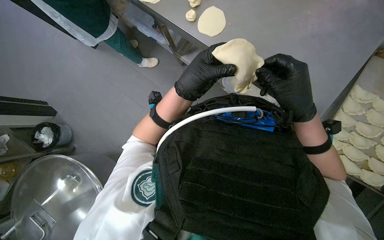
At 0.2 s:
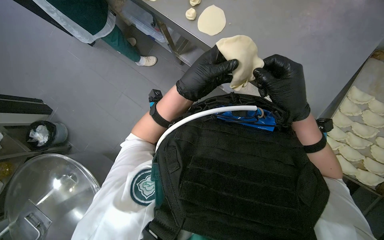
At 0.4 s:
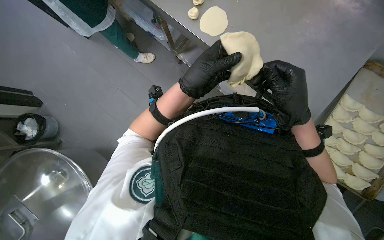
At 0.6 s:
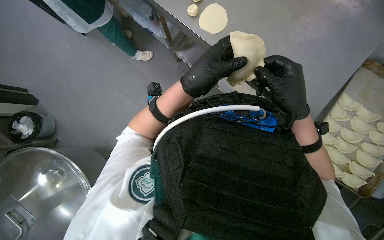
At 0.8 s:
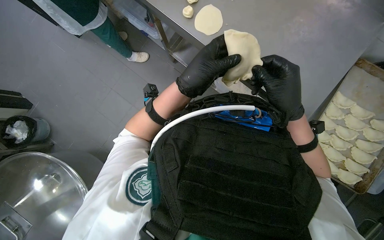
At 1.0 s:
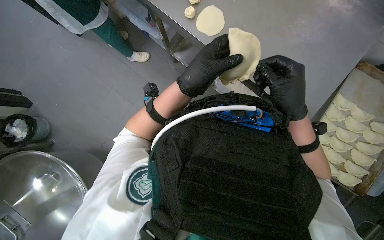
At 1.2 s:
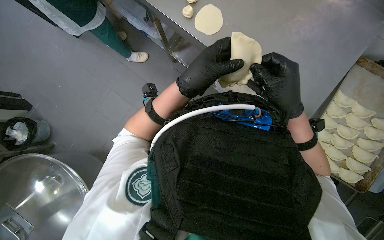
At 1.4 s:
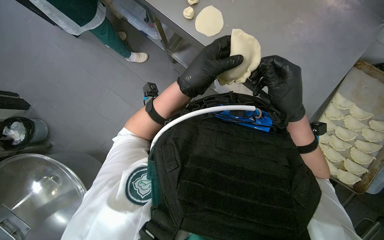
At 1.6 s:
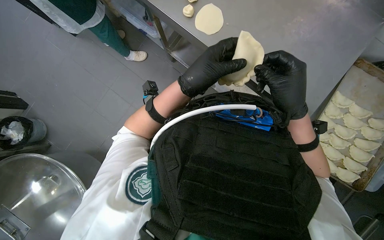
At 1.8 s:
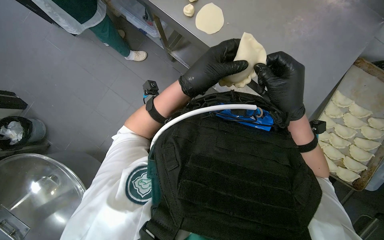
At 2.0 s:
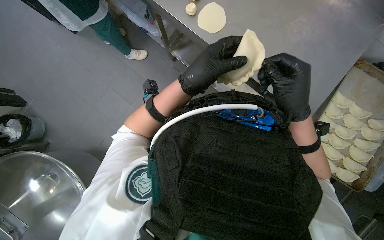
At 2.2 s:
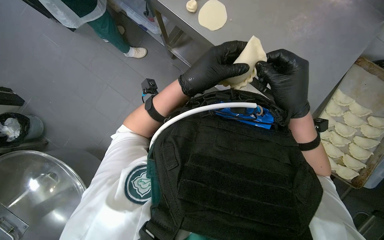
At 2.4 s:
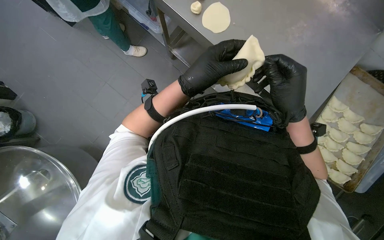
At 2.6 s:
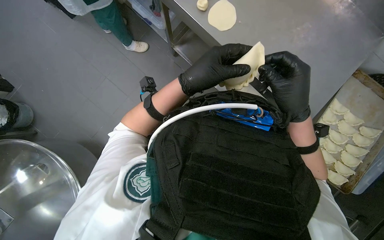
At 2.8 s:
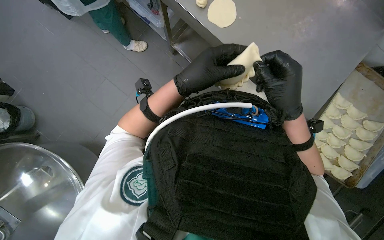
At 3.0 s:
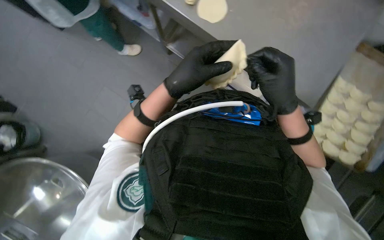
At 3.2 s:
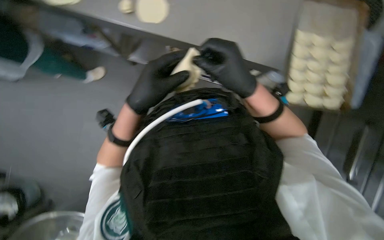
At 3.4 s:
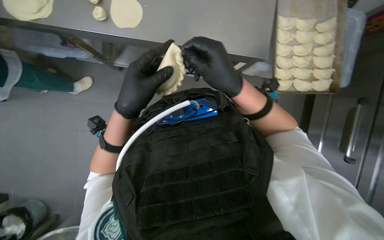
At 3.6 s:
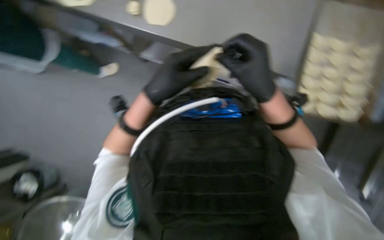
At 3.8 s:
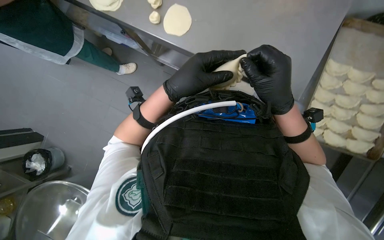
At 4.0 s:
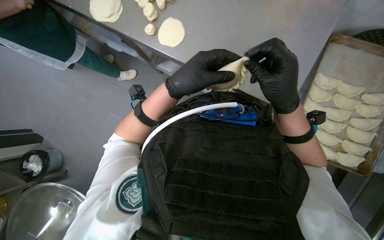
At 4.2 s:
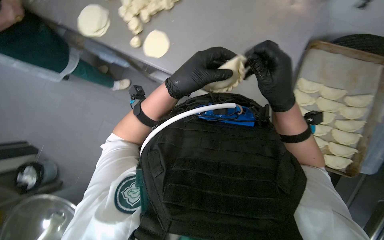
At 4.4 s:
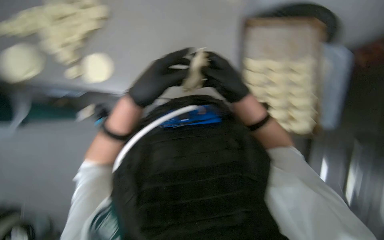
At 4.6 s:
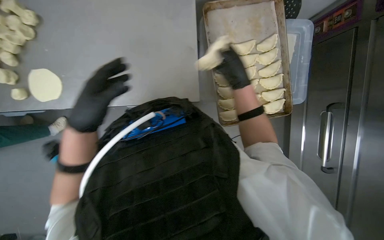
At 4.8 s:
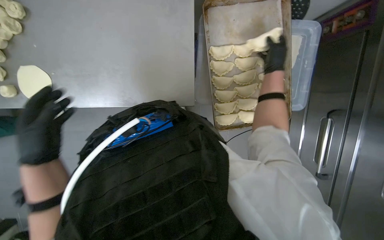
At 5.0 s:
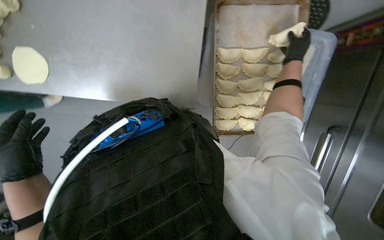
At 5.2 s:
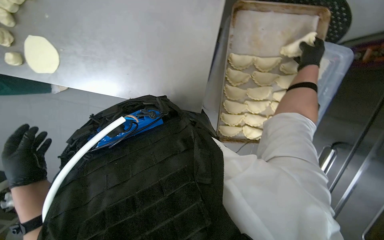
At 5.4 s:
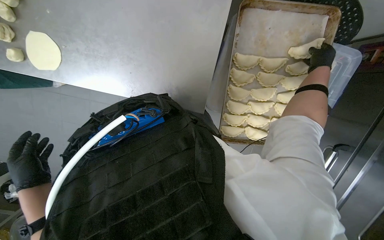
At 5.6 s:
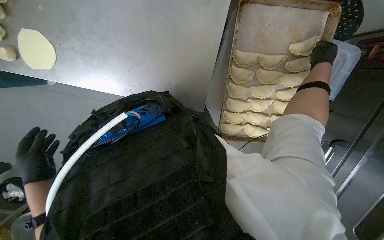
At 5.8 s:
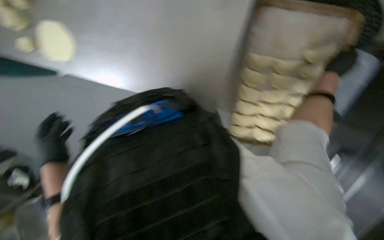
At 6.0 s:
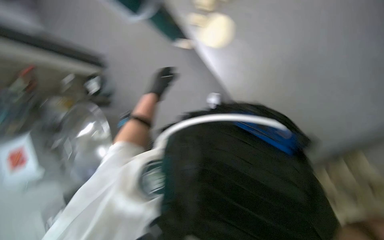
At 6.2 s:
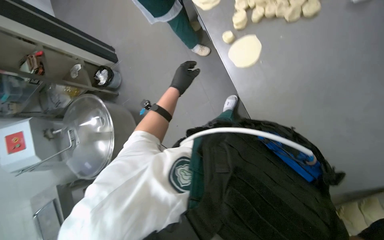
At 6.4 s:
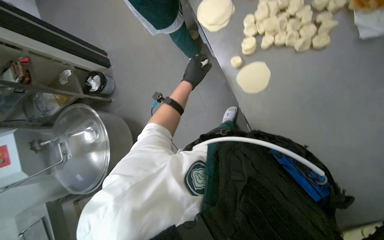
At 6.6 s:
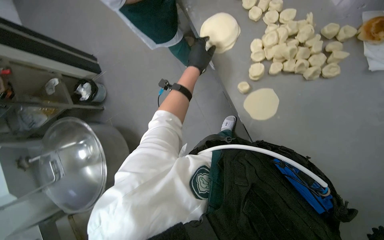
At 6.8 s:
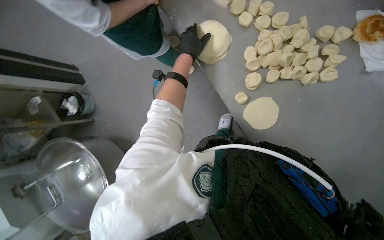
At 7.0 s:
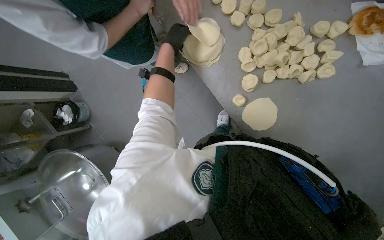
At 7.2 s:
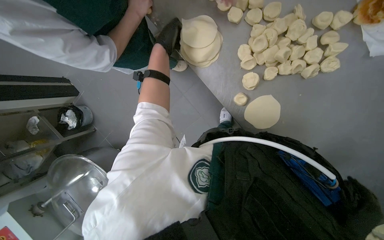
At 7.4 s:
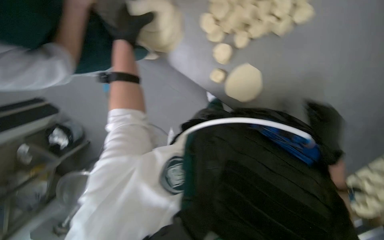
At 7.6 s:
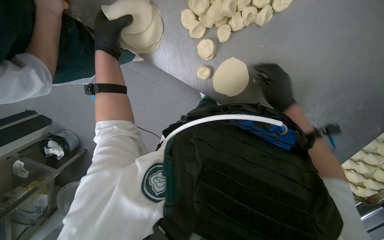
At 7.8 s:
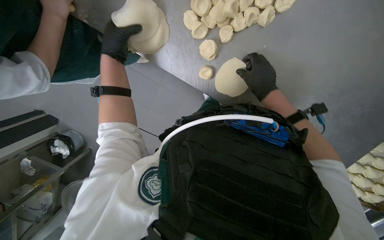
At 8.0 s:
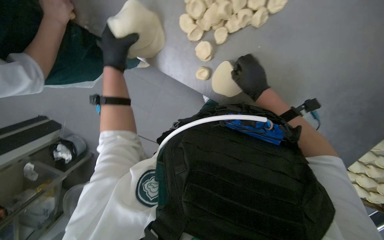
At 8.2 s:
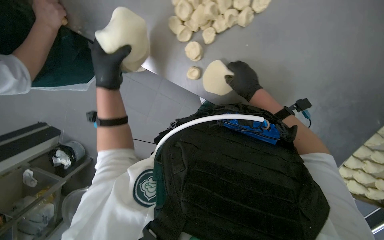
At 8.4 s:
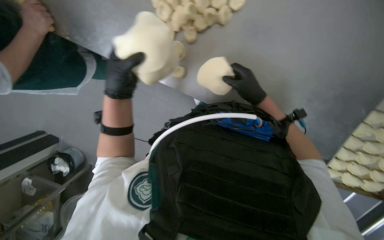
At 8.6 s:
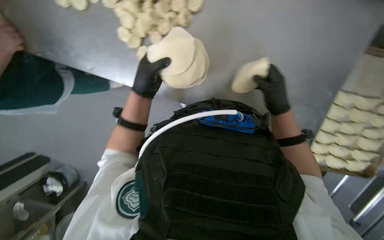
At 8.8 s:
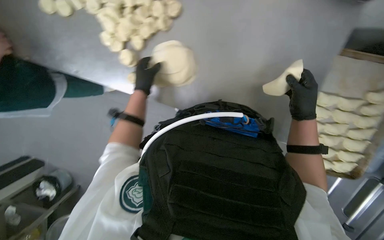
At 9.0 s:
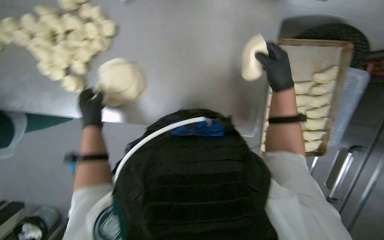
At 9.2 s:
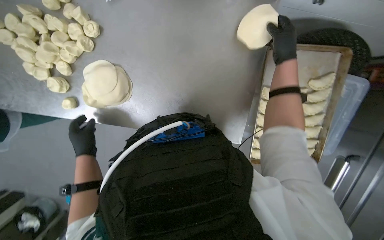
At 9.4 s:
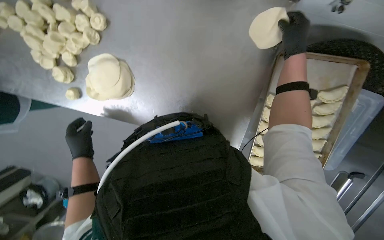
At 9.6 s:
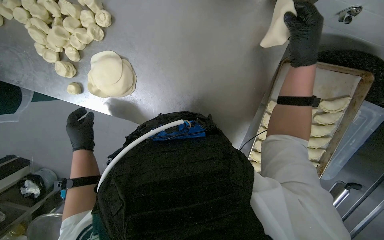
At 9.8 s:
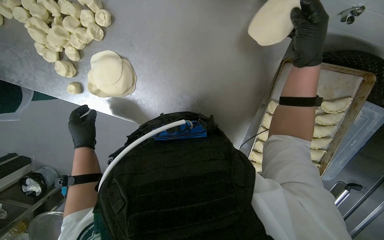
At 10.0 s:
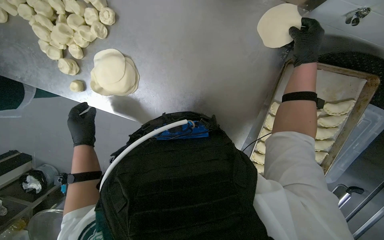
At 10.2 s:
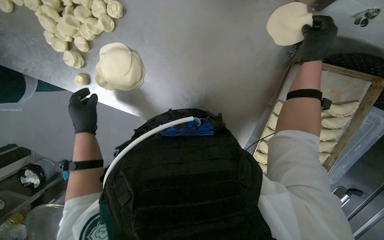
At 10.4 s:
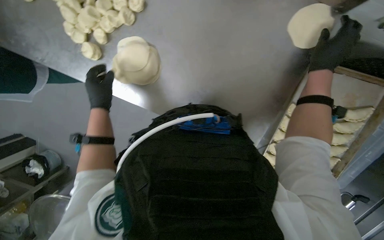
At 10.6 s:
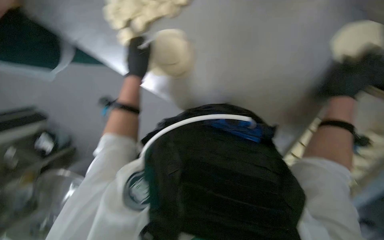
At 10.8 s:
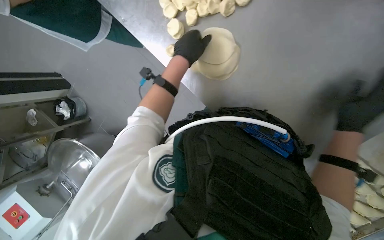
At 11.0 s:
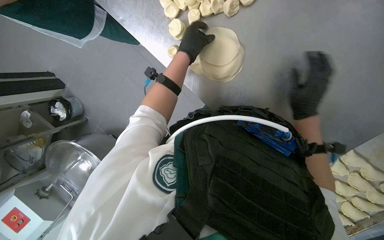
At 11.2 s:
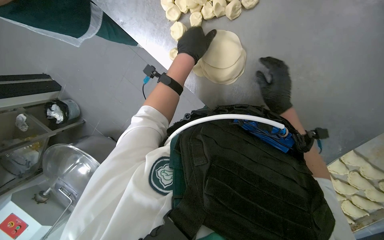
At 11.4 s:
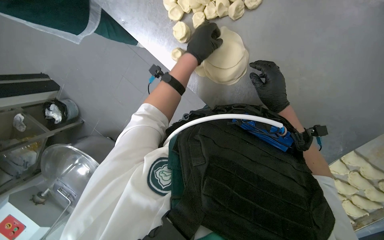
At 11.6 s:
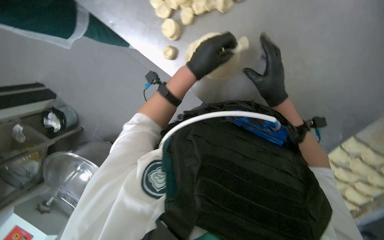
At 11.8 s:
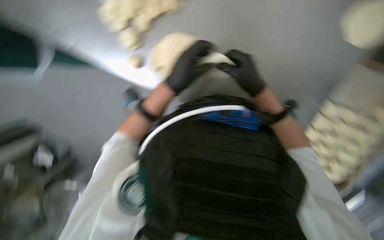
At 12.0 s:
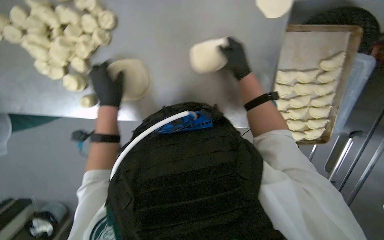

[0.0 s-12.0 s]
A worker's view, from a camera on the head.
Job: preparing food.
The whole recording: Preparing meat-filled dough. The worker fills dough circles with meat and crimps the edges to form pastries, then places them on a baking tray.
0.0 to 3.0 s: The hands stay close to where they were, moving slightly.
4.4 to 6.0 s: The view tilts some 15 degrees downward.
6.0 to 7.6 s: The head rotates roughly 40 degrees to the right. The wearer looks approximately 15 degrees further downward.
7.6 to 9.0 s: The left hand heads farther from the camera, covering approximately 15 cm.
9.0 to 10.4 s: The left hand moves approximately 15 cm down the picture and comes back. The right hand is displaced up the picture and to the right by some 20 cm.

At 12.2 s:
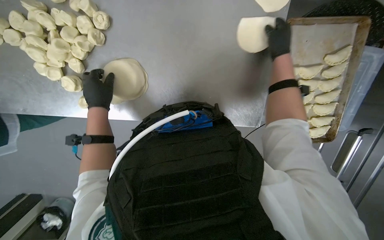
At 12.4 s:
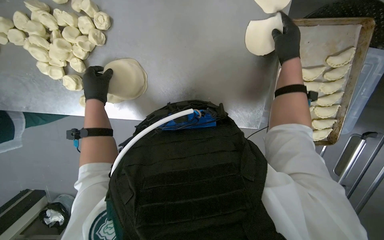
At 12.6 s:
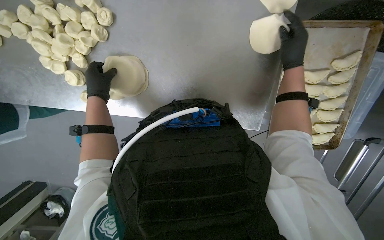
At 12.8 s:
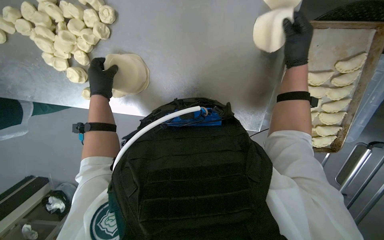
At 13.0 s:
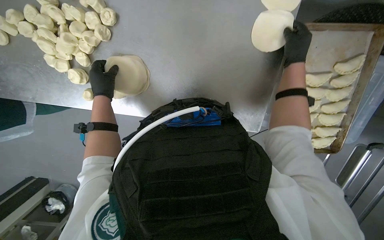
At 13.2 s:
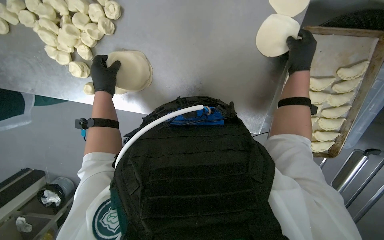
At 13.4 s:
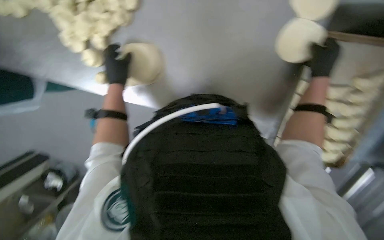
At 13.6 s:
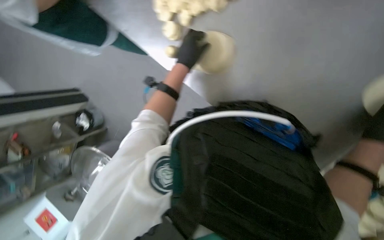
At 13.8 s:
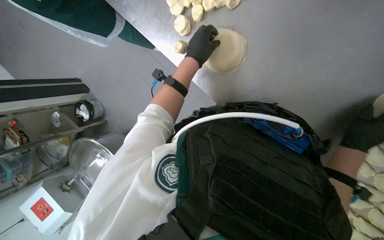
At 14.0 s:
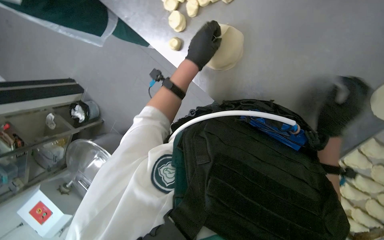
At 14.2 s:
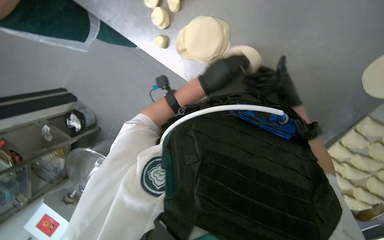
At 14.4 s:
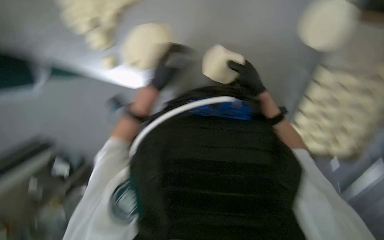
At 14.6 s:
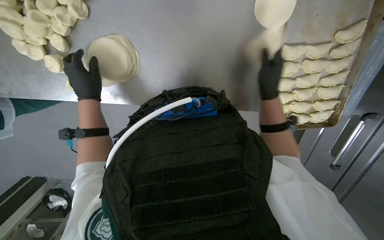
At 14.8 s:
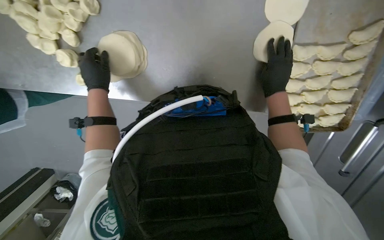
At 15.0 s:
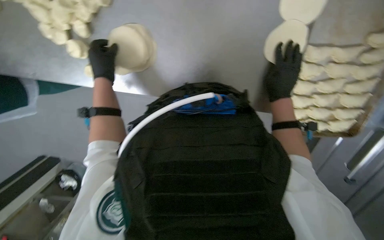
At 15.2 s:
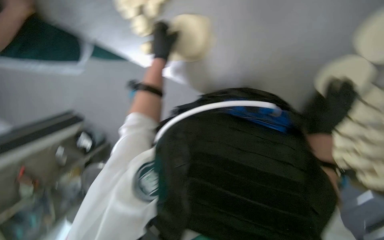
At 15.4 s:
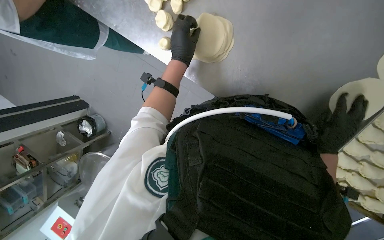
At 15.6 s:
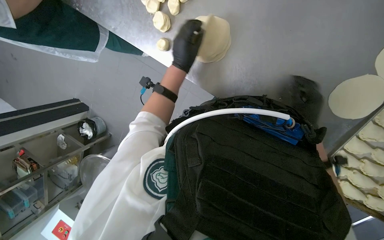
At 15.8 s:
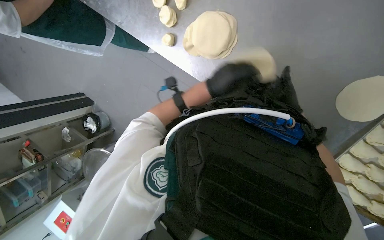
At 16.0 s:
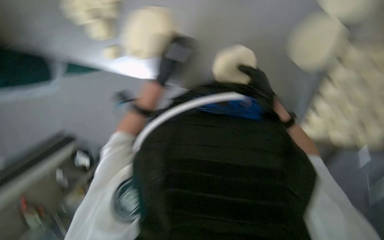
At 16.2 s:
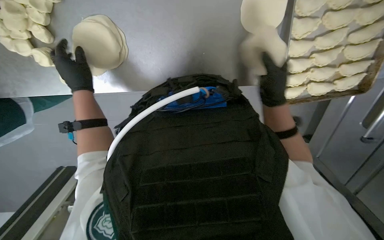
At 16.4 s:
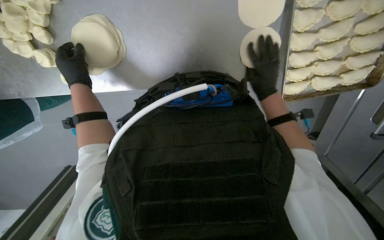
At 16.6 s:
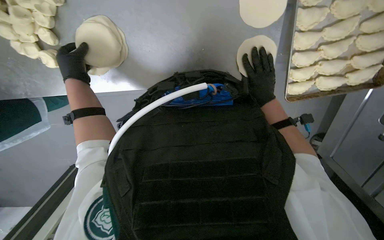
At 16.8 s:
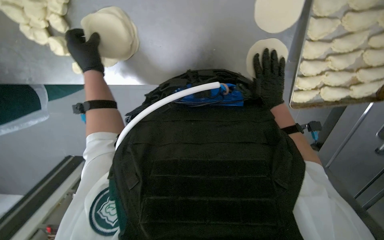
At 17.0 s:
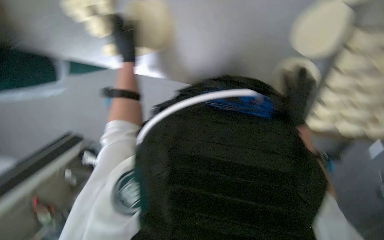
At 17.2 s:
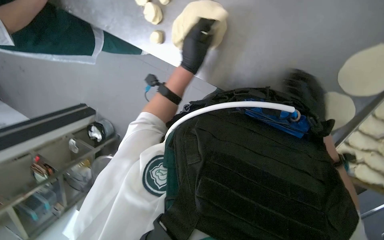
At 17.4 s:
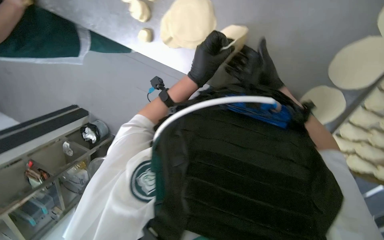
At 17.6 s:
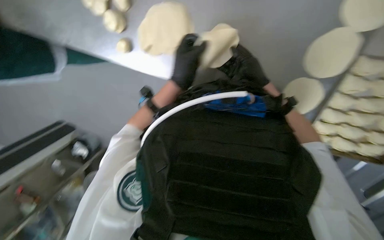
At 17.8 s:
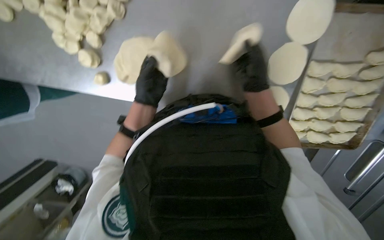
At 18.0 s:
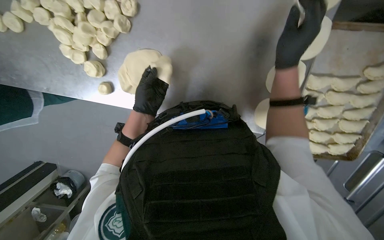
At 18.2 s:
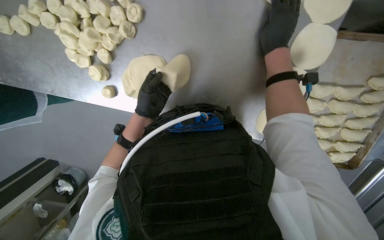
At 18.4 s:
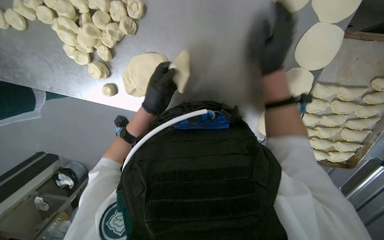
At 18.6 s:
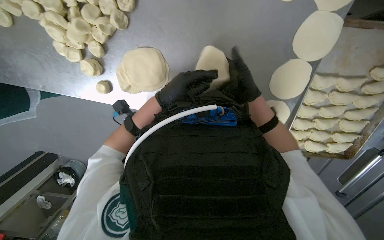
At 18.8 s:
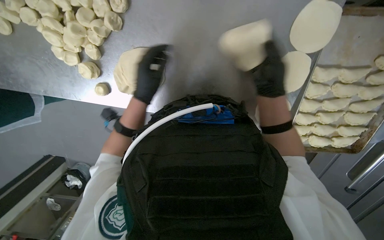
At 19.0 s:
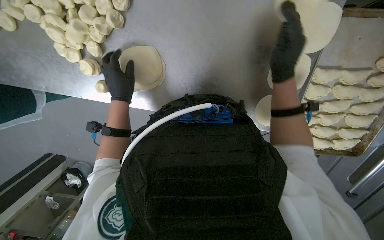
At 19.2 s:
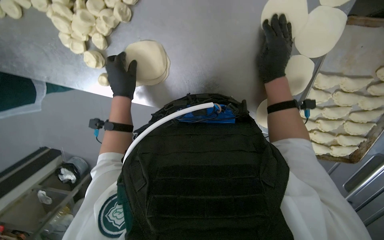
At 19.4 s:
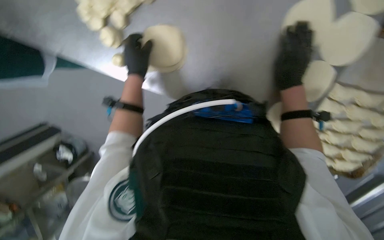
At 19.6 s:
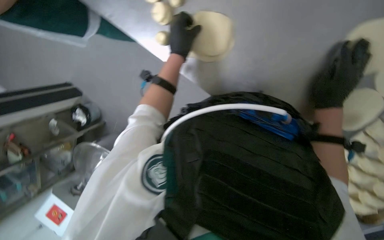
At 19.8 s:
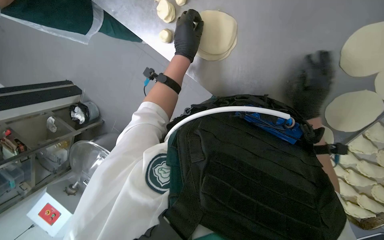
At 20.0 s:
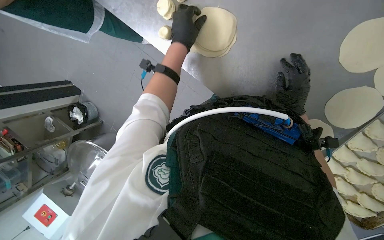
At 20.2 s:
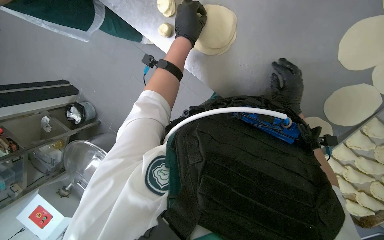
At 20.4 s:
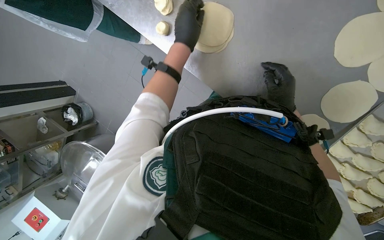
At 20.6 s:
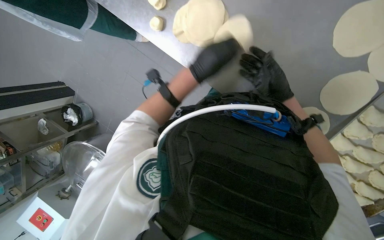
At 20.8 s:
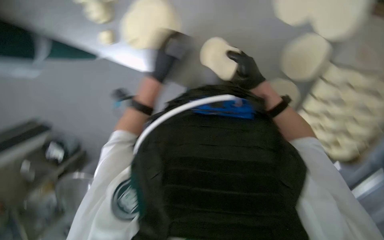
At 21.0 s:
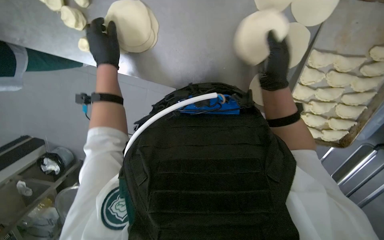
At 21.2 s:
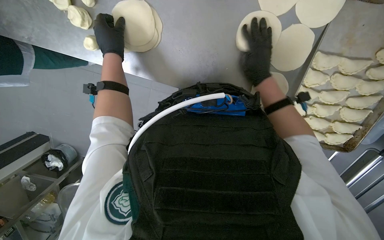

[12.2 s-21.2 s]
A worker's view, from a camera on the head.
Job: preparing food.
The whole recording: Preparing meat-filled dough. The worker fills dough circles with meat and crimps the edges to form pastries, then places them on a baking tray.
12.2 to 13.8 s: Everything in view rotates approximately 30 degrees clockwise.
13.8 to 15.2 s: The left hand goes to the left and returns, some 15 cm each way.
16.6 to 18.2 s: The camera pitches upward, by some 15 degrees.
18.2 to 19.8 s: Everything in view rotates roughly 25 degrees clockwise.
